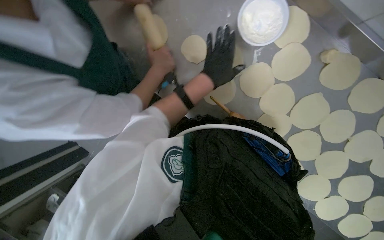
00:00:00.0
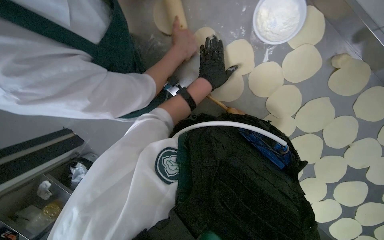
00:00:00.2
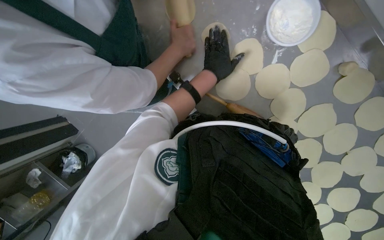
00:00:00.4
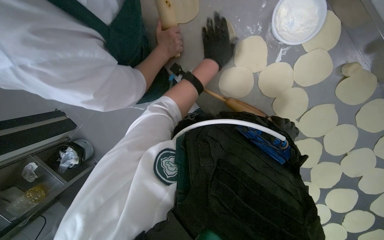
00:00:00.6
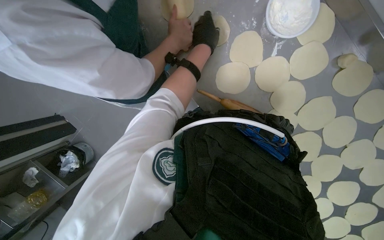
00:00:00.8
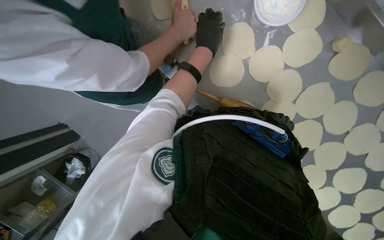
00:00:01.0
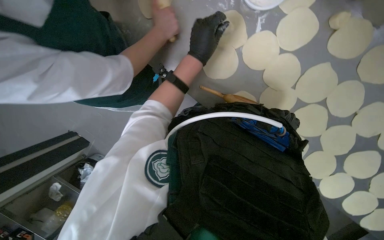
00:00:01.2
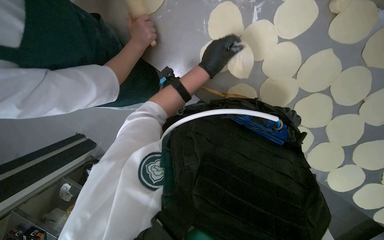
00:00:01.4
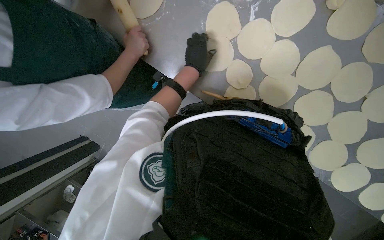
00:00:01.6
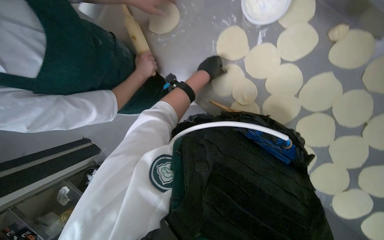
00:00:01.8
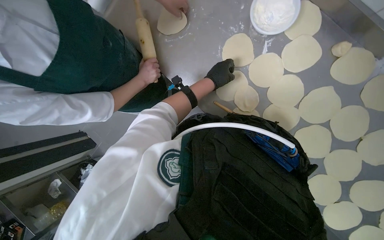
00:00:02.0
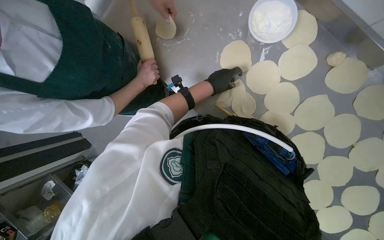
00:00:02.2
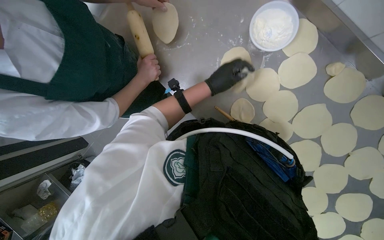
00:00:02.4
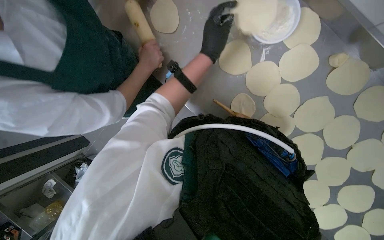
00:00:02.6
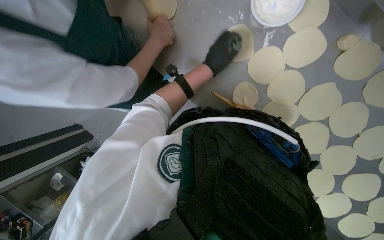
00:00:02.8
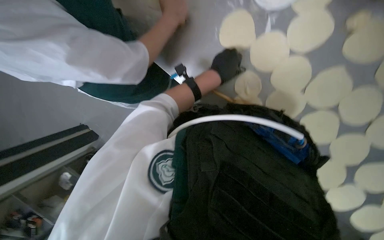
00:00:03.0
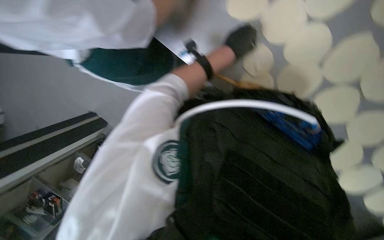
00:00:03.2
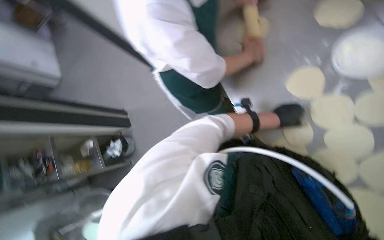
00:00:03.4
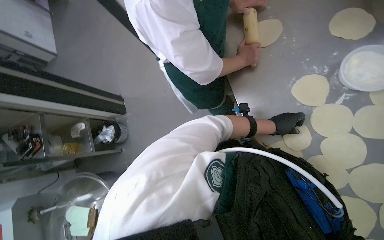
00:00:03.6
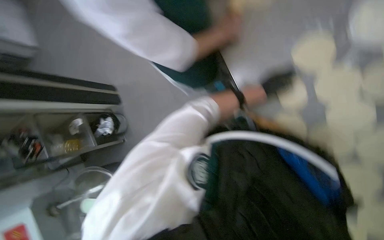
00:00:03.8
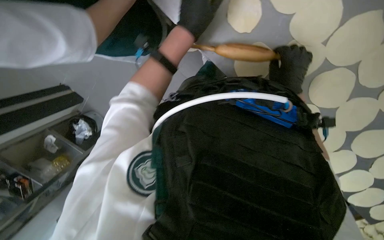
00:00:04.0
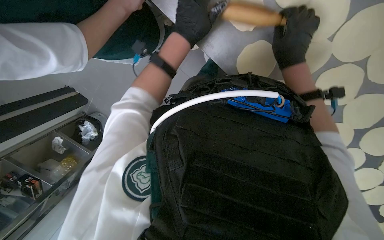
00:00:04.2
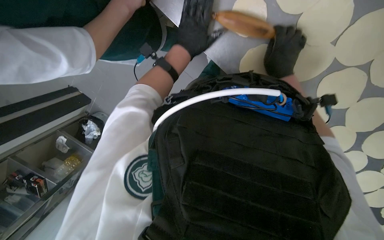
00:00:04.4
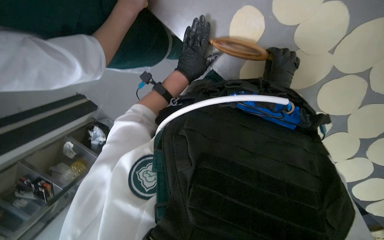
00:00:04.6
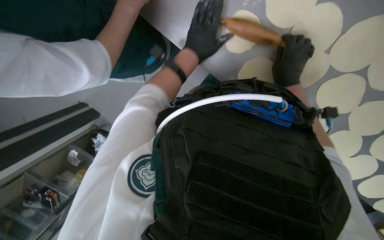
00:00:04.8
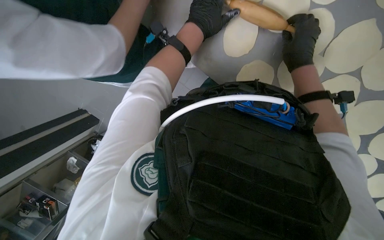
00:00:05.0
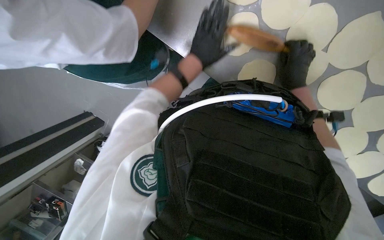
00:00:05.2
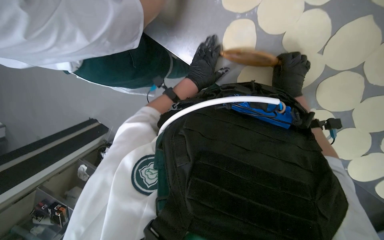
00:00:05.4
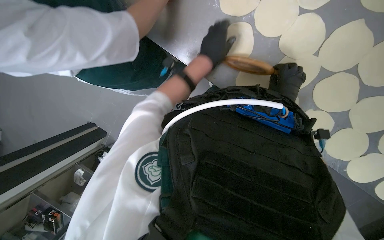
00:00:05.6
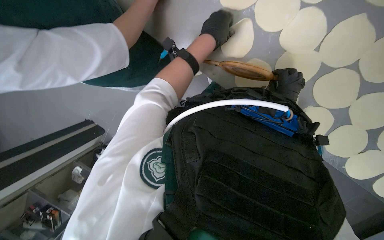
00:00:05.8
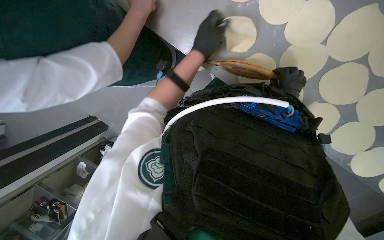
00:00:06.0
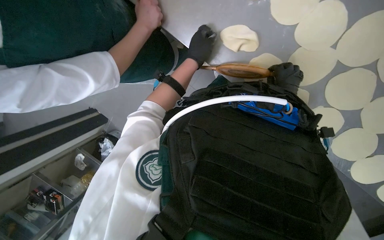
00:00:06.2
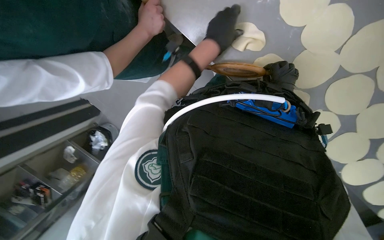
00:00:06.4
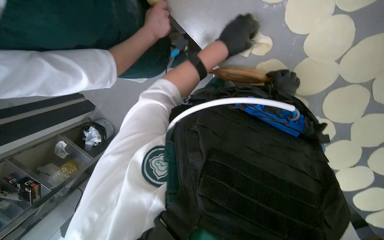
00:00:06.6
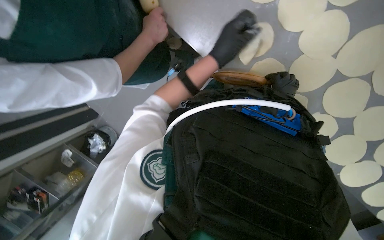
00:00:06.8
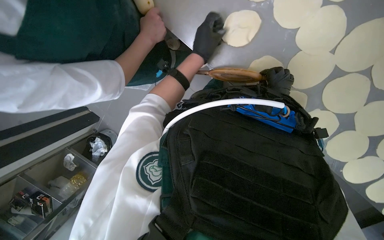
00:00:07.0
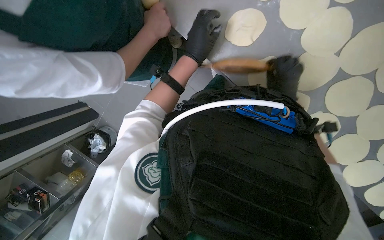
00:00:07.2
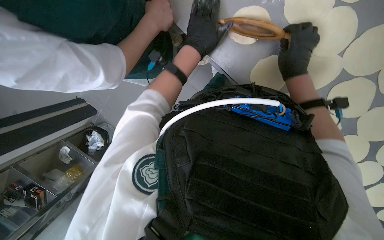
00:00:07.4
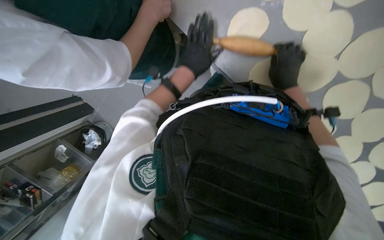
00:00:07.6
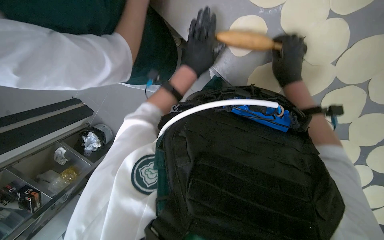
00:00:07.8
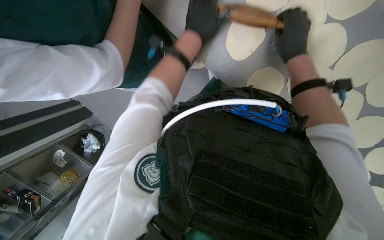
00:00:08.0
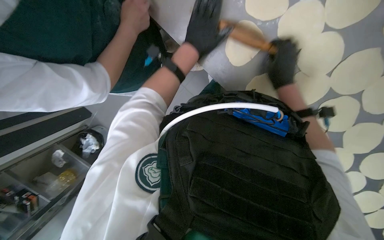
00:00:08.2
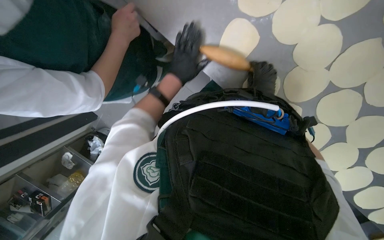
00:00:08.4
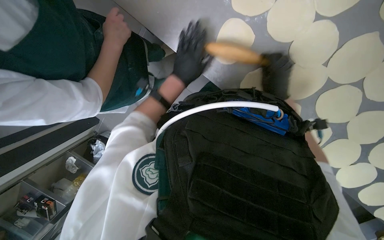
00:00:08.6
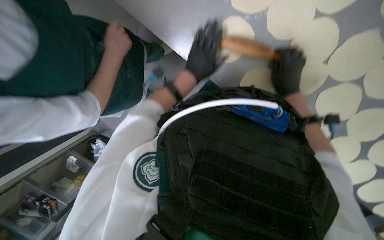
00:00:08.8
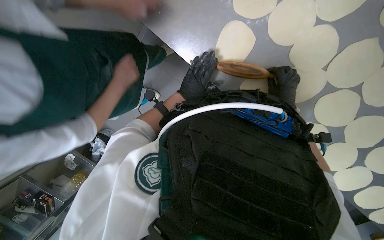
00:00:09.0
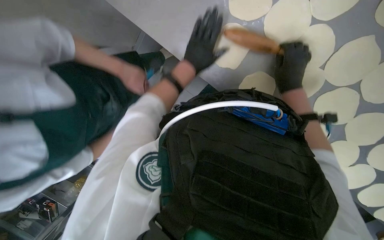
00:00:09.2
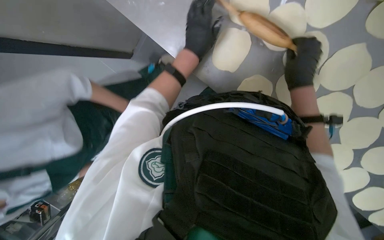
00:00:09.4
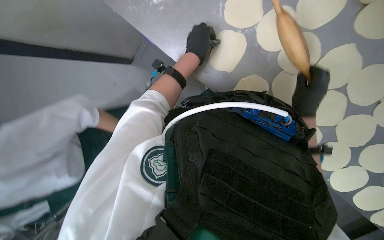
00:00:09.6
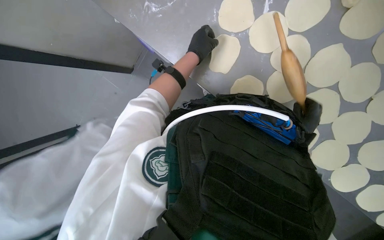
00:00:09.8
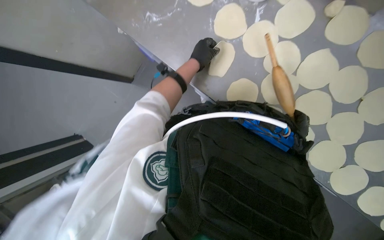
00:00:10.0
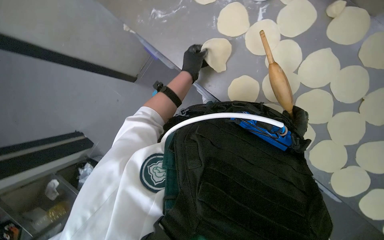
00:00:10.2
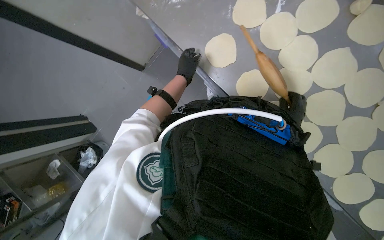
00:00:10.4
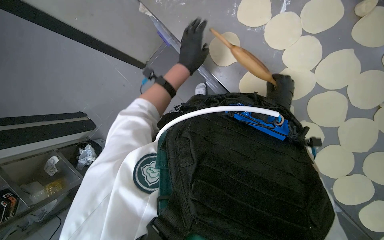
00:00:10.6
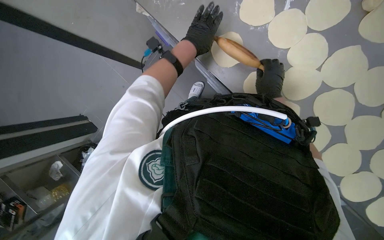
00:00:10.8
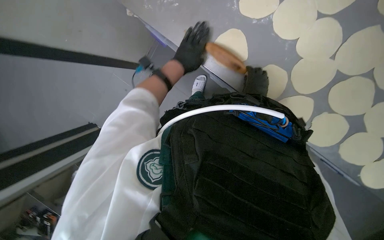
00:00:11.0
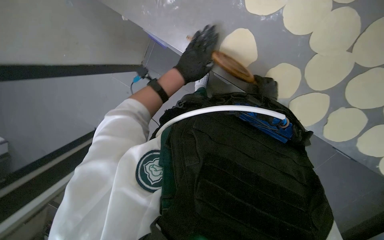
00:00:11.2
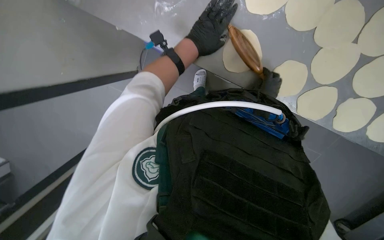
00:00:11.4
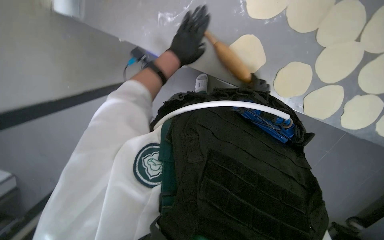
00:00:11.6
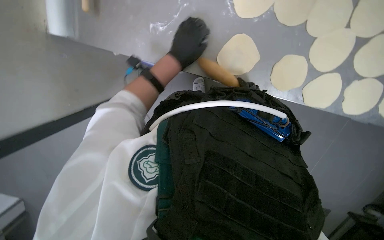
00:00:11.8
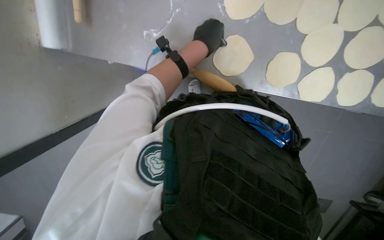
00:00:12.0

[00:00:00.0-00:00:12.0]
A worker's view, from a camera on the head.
Job: preparing food.
The whole recording: Flattening dough for dumplings. The worker continues flattening small pieces of dough into circular shapes using a rolling pin.
00:00:03.0 to 00:00:04.4: The view tips downward by approximately 20 degrees.
00:00:09.0 to 00:00:10.4: The left hand moves up the picture, roughly 10 cm.
00:00:10.4 to 00:00:12.0: The camera sweeps to the left, by some 15 degrees. The left hand travels nearer to the camera by approximately 15 cm.

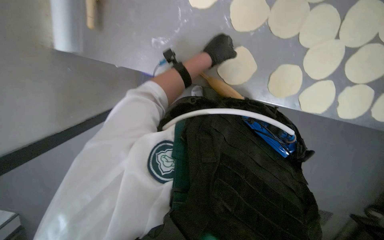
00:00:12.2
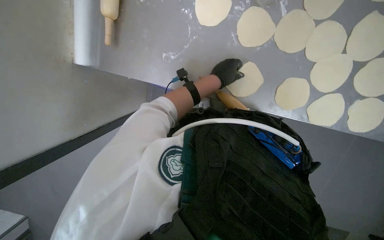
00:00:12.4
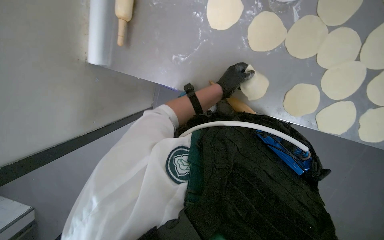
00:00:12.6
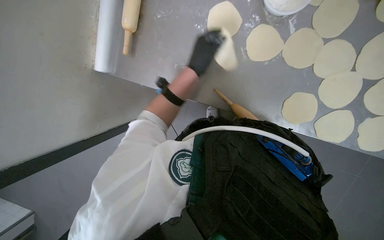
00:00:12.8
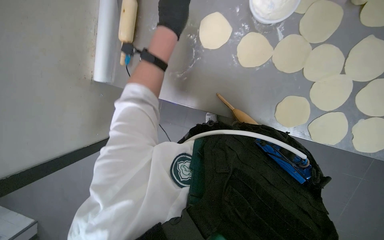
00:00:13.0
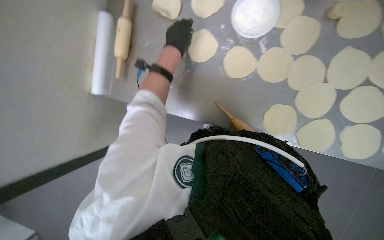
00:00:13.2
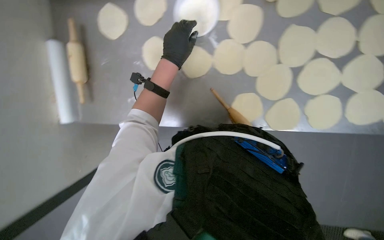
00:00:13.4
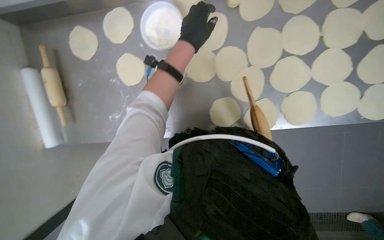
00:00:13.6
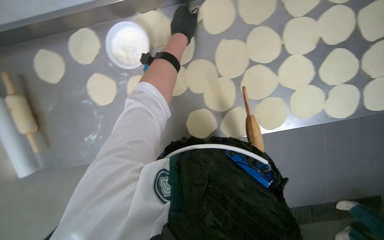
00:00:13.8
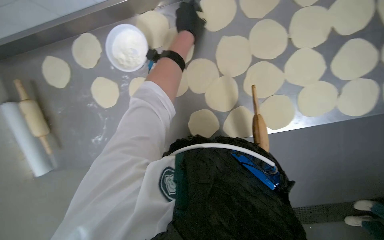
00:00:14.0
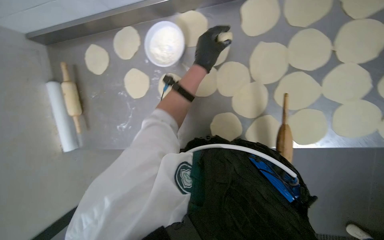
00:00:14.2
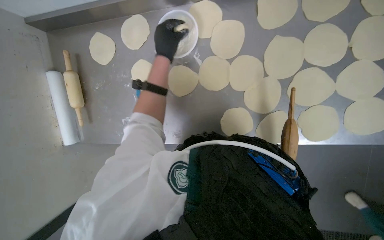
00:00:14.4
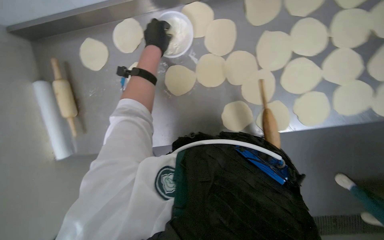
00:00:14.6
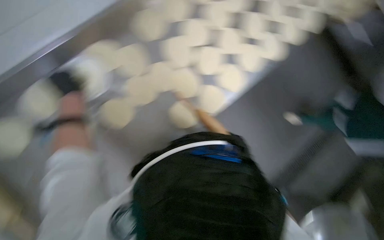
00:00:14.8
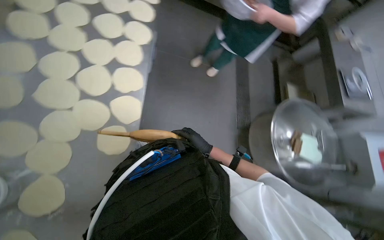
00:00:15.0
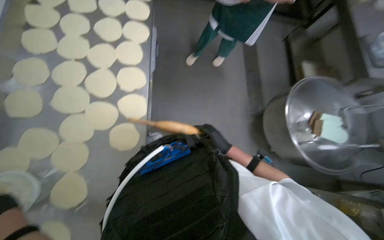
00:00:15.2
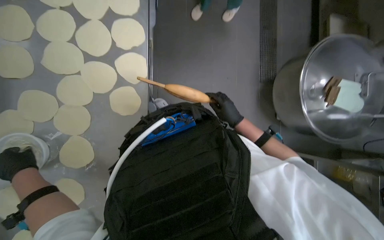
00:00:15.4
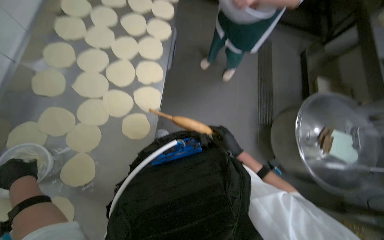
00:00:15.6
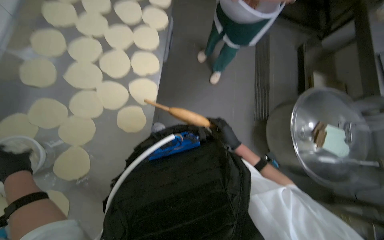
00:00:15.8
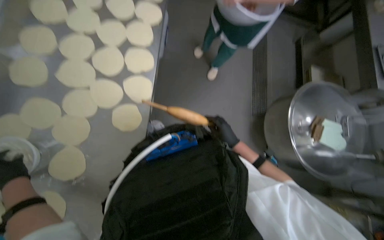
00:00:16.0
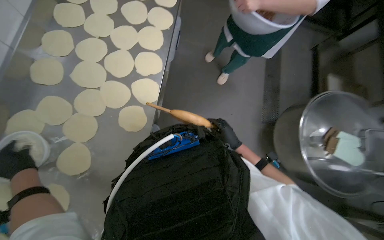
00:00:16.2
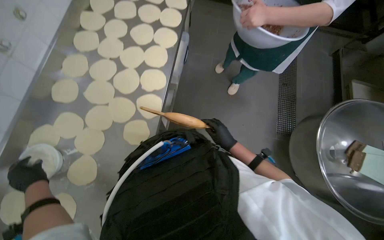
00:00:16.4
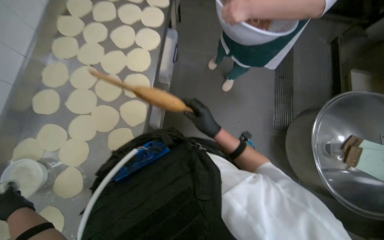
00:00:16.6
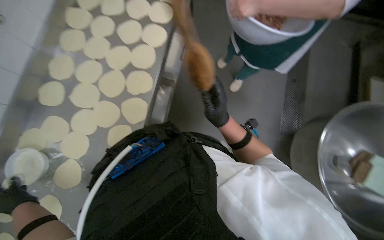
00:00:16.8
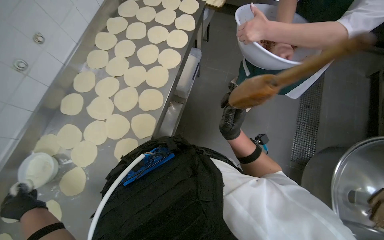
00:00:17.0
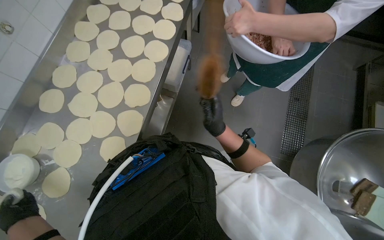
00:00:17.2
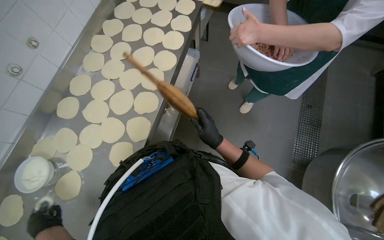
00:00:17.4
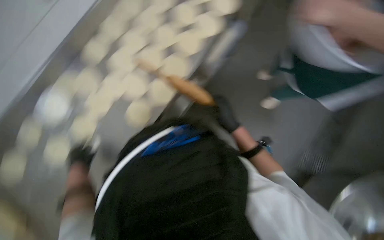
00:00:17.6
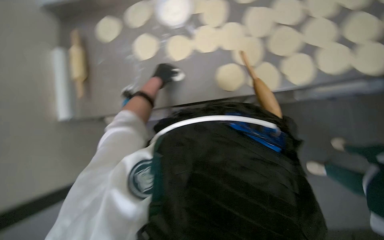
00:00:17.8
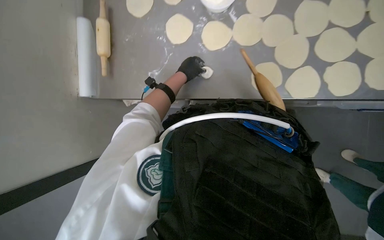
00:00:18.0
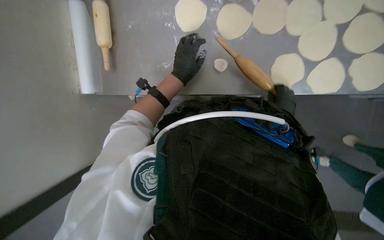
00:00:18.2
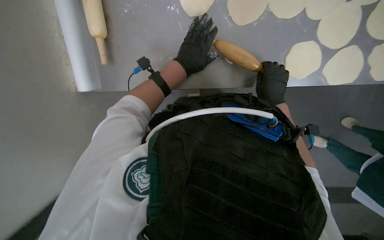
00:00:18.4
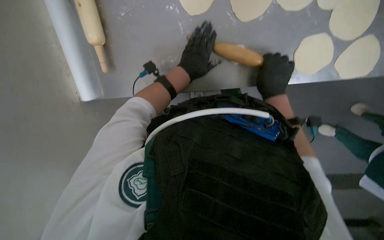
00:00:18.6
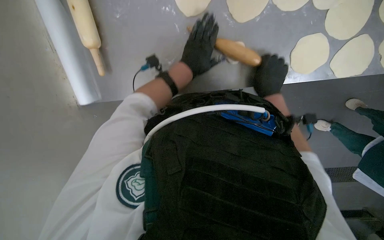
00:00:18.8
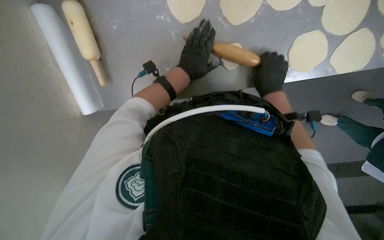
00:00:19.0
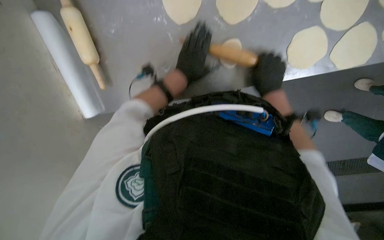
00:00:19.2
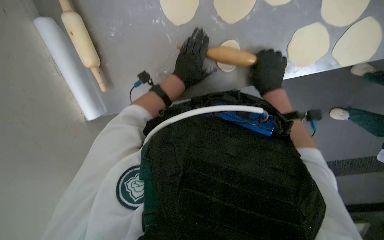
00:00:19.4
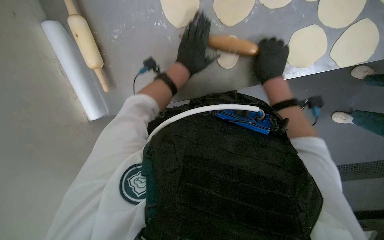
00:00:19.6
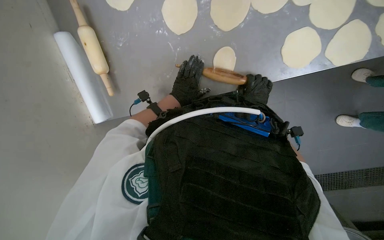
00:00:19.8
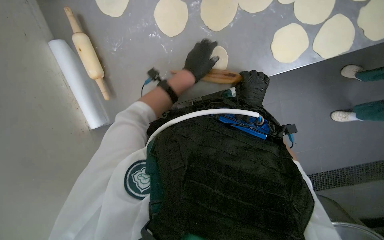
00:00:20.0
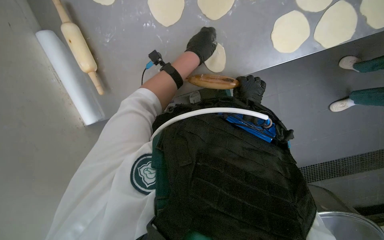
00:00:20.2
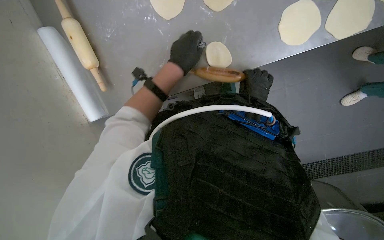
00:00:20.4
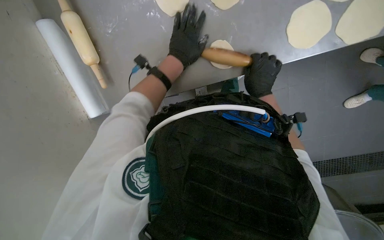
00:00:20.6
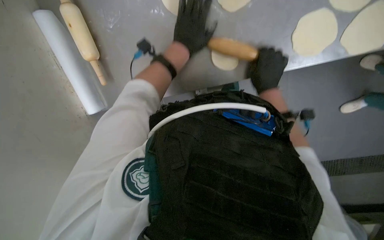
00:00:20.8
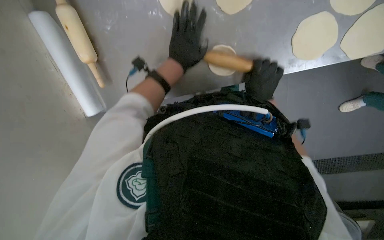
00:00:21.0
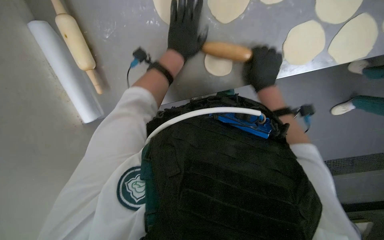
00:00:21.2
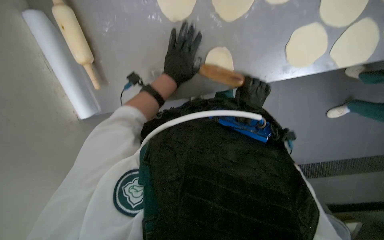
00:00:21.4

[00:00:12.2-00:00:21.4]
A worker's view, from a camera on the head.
Job: preparing food.
The whole recording: Flattening dough for dumplings. The worker continues flattening small pieces of dough into circular shapes using a rolling pin.
00:00:12.2 to 00:00:13.8: The view tilts roughly 20 degrees upward.
00:00:13.8 to 00:00:15.2: The wearer's head swings about 45 degrees to the right.
00:00:15.2 to 00:00:16.8: The wearer looks approximately 15 degrees further to the left. The right hand is displaced up the picture by about 20 cm.
00:00:16.8 to 00:00:18.4: The wearer's head swings roughly 65 degrees to the left. The camera pitches downward, by approximately 20 degrees.
00:00:18.4 to 00:00:19.8: Both hands move farther from the camera, roughly 15 cm.
